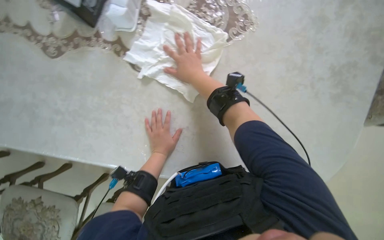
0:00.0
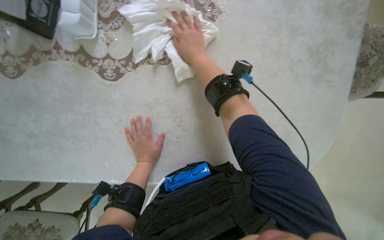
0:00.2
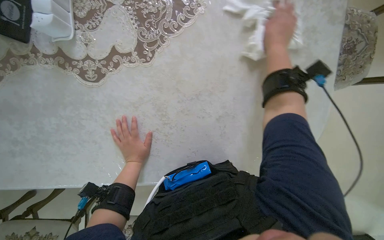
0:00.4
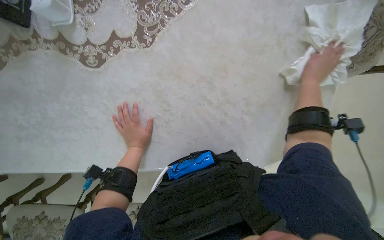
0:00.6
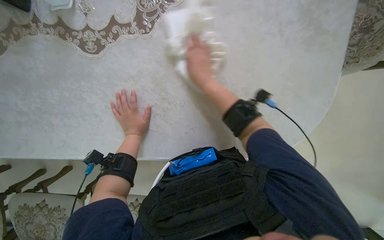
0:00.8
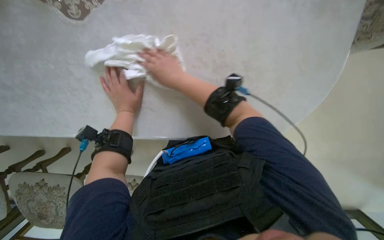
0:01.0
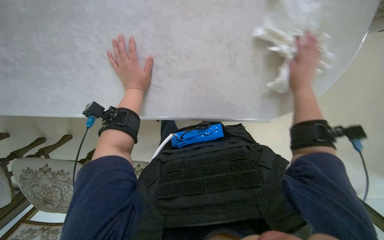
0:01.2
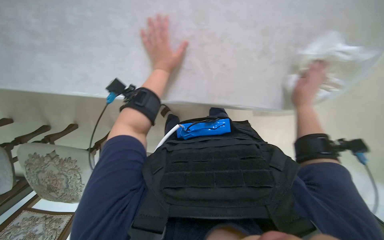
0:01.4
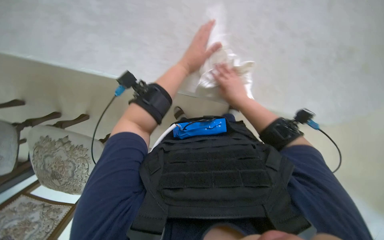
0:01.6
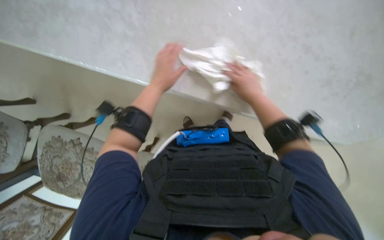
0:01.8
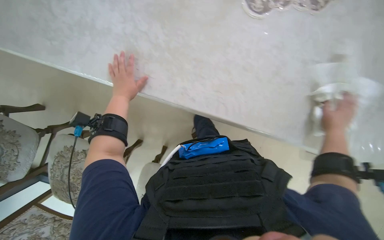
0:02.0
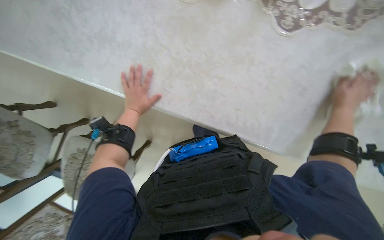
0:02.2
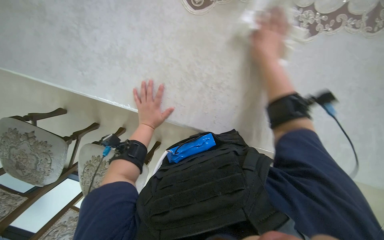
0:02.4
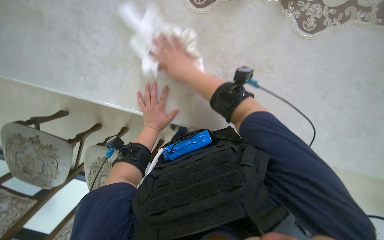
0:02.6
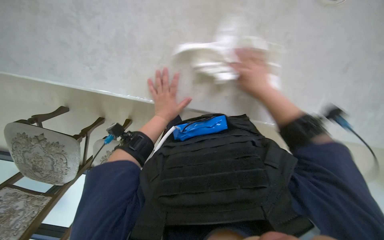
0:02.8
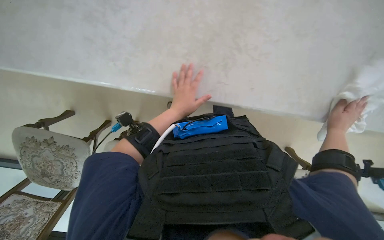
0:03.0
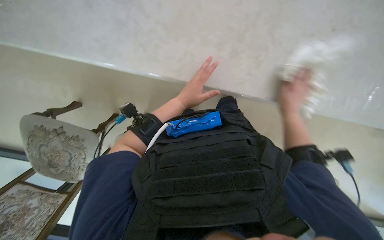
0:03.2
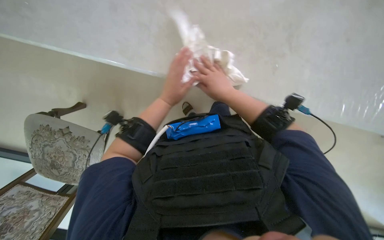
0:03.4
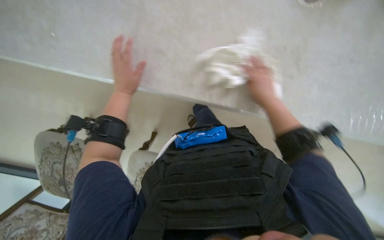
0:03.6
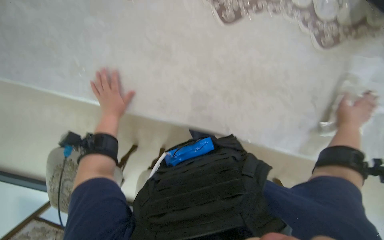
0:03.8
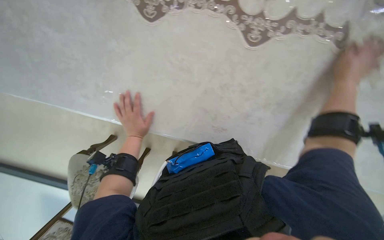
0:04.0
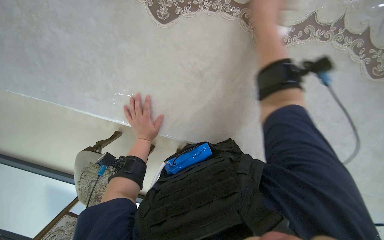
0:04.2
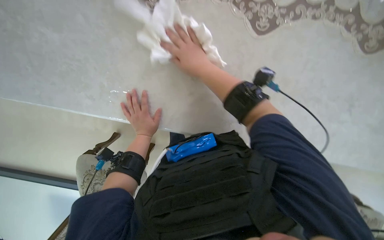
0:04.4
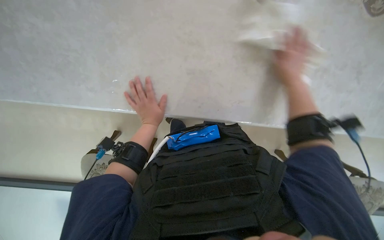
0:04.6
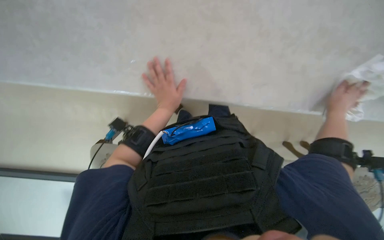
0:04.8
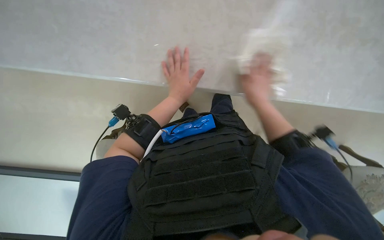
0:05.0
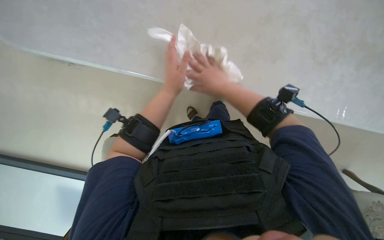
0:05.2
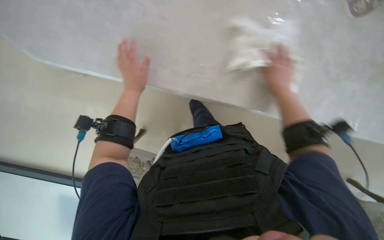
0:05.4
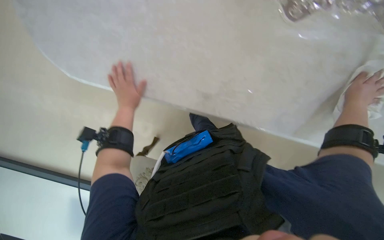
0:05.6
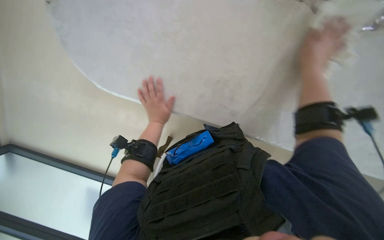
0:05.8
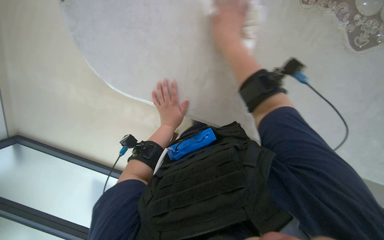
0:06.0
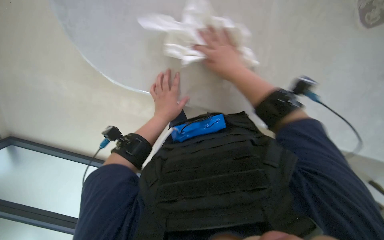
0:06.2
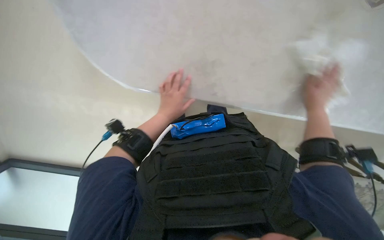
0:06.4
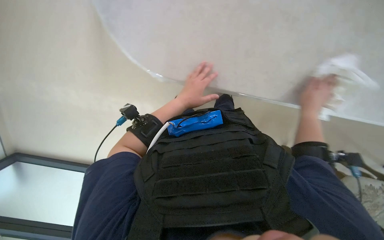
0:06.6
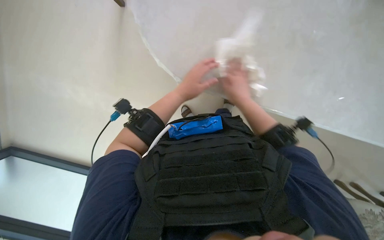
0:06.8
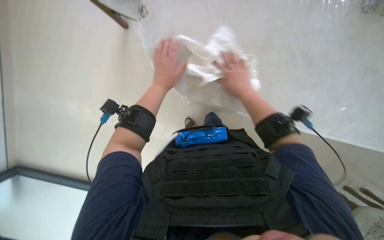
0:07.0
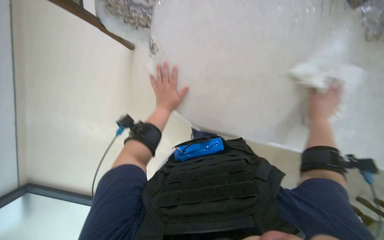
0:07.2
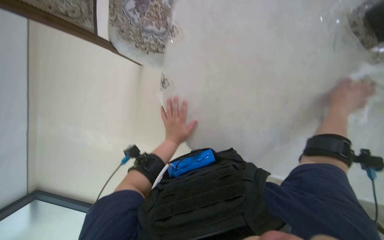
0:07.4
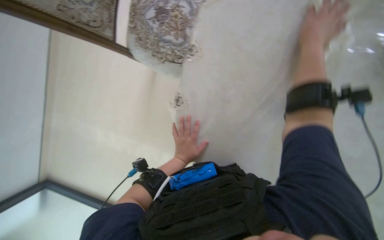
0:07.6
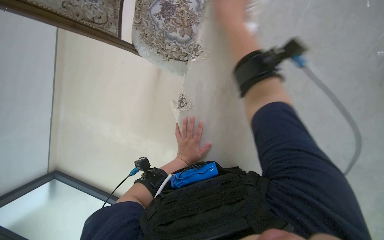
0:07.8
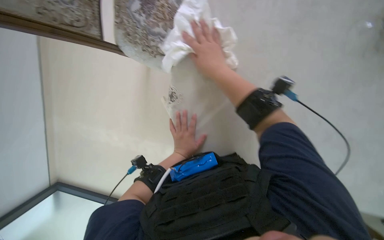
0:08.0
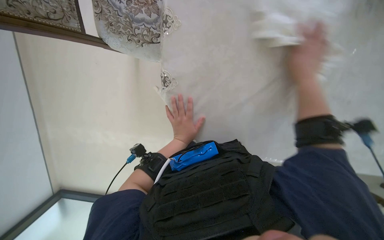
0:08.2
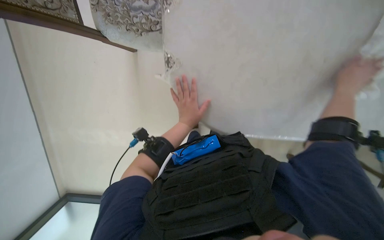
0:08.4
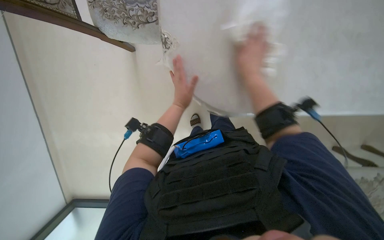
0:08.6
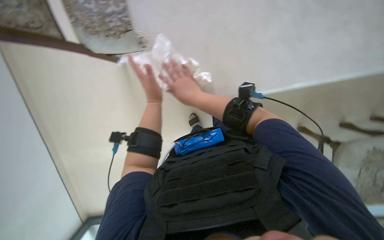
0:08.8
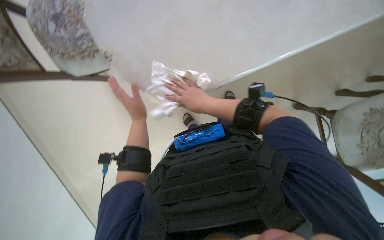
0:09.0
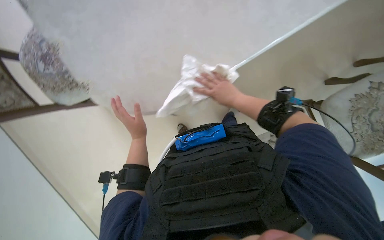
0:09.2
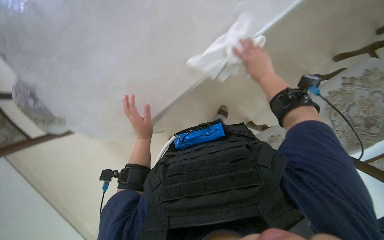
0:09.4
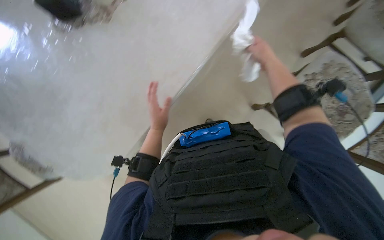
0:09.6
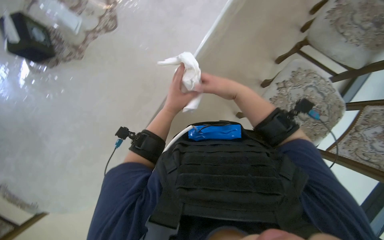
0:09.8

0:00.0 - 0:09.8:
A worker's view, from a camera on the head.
Job: wiping surfaces.
The whole recording: Wiping table and objects. The worker wrings out a white cloth and uses it to wipe the table surface and a tissue box.
0:00.0 - 0:01.4: The view tips downward by about 15 degrees. The left hand travels up the picture by approximately 10 cm.
0:01.4 - 0:02.8: The left hand goes about 10 cm down the picture. Meanwhile the right hand swings left and right, some 40 cm each way, with 3 reversals.
0:02.8 - 0:04.2: The left hand moves to the left, approximately 20 cm.
0:05.6 - 0:07.0: The right hand swings left and right, about 40 cm each way, with 2 reversals.
0:07.0 - 0:08.4: The right hand goes left and right, approximately 25 cm each way, reversing 2 times.
0:08.4 - 0:09.8: The left hand reaches roughly 5 cm to the left, then returns, while the right hand goes left and right, some 40 cm each way, reversing 2 times.

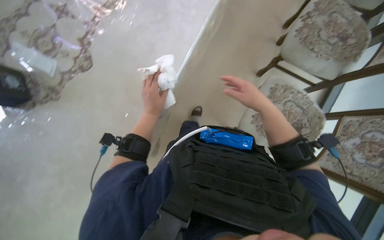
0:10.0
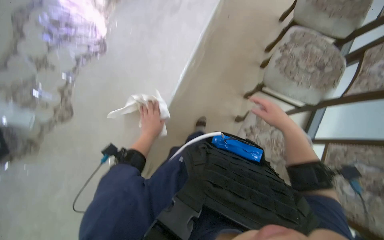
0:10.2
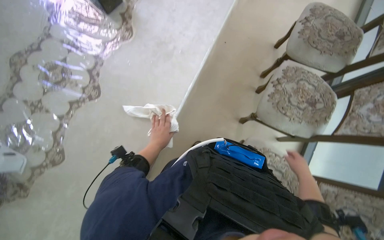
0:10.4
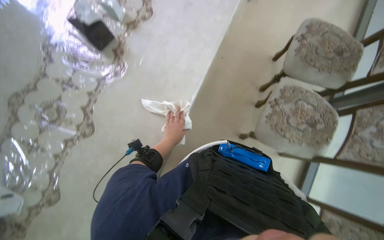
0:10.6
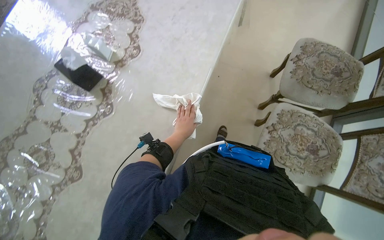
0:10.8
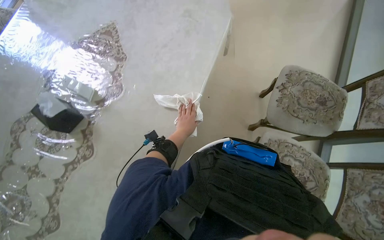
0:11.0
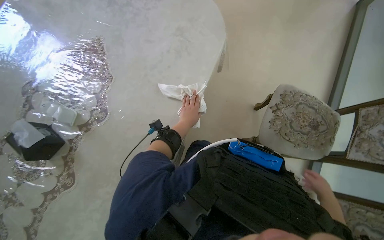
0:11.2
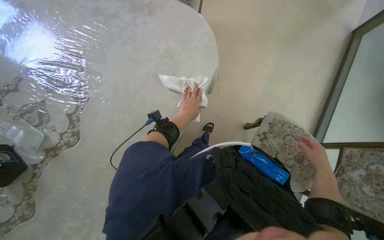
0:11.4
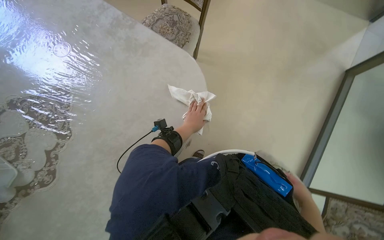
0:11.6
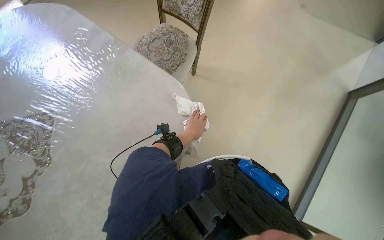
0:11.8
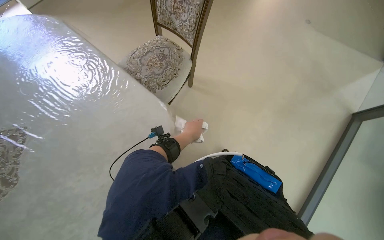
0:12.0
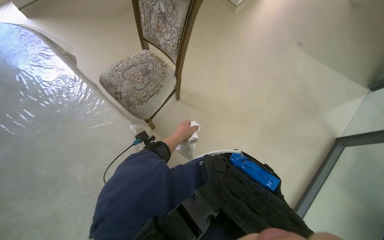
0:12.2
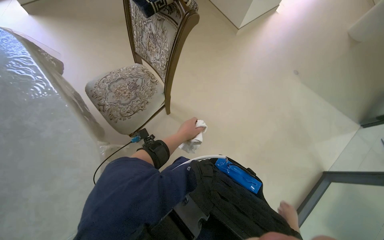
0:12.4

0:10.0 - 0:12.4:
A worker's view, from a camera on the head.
Job: wiping surfaces.
The whole recording: Wiping table and objects. The worker wrings out a white cloth and uses it to wipe the table surface and a tissue box.
0:10.0 - 0:11.2: The head travels approximately 1 m.
0:11.2 - 0:12.4: The camera travels roughly 1 m. The scene rotates clockwise by some 25 degrees.

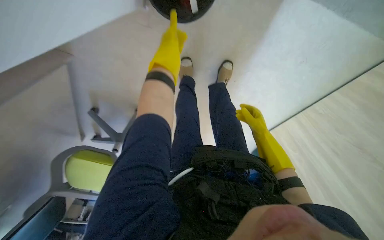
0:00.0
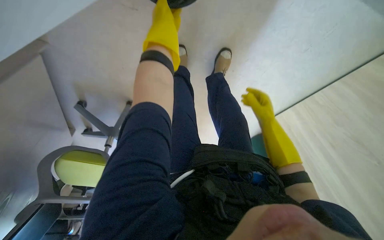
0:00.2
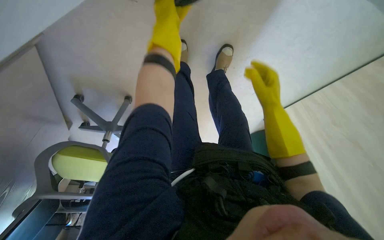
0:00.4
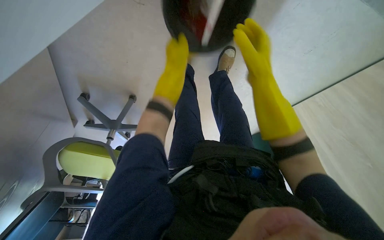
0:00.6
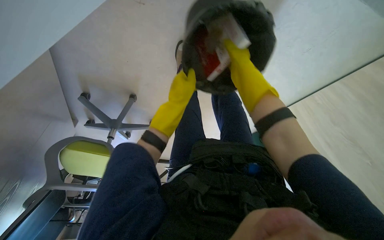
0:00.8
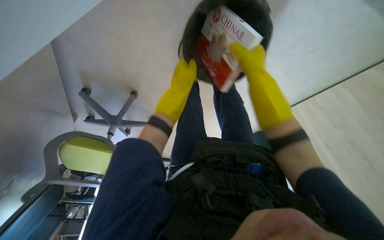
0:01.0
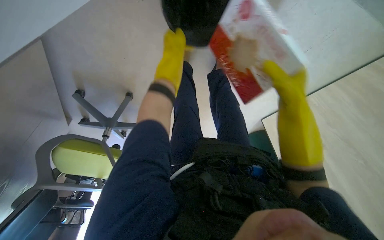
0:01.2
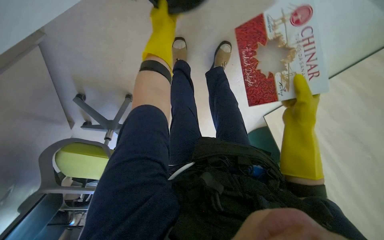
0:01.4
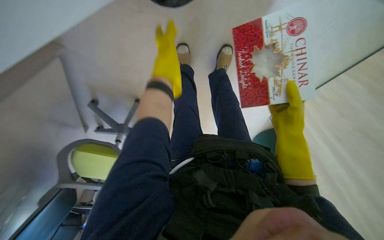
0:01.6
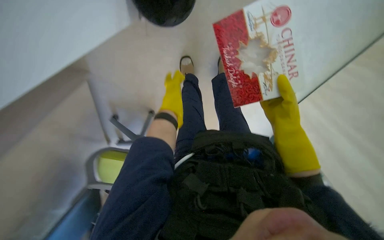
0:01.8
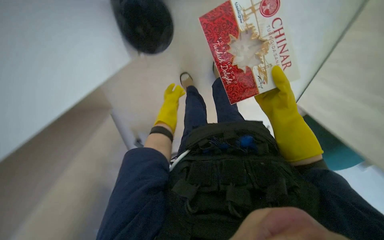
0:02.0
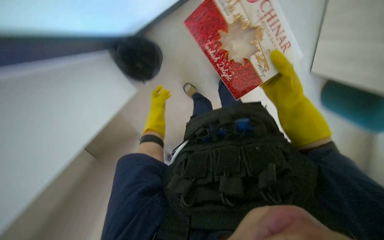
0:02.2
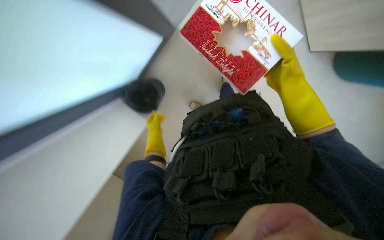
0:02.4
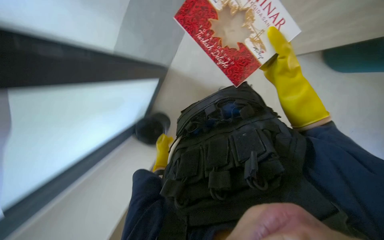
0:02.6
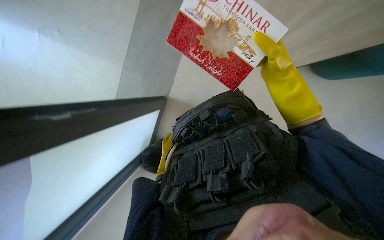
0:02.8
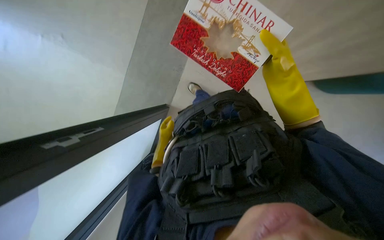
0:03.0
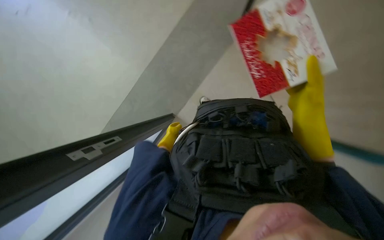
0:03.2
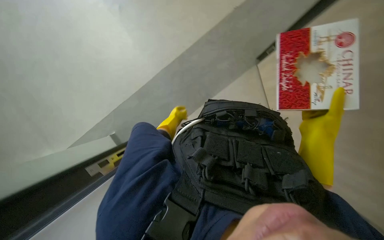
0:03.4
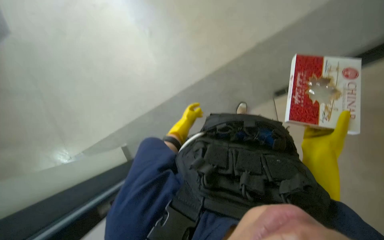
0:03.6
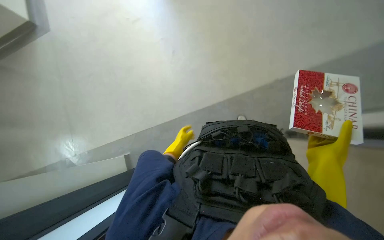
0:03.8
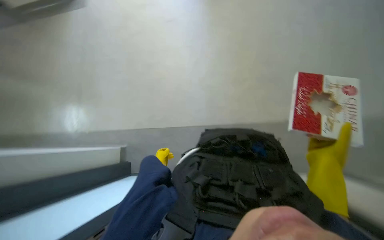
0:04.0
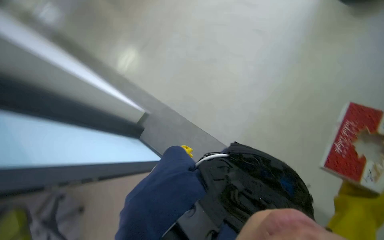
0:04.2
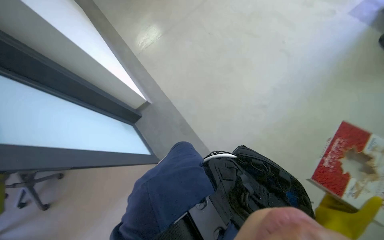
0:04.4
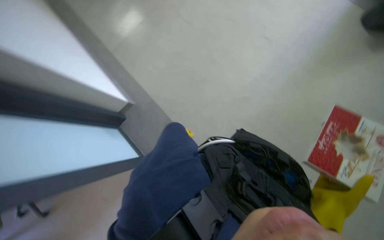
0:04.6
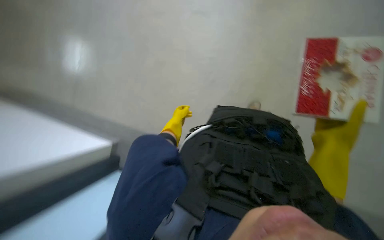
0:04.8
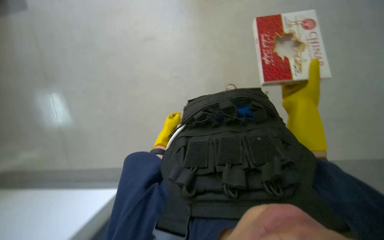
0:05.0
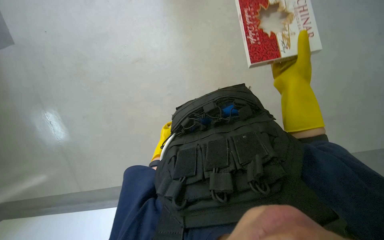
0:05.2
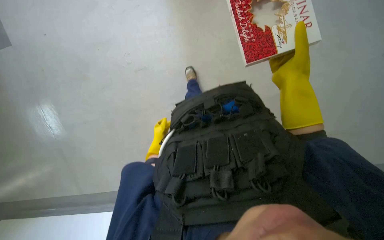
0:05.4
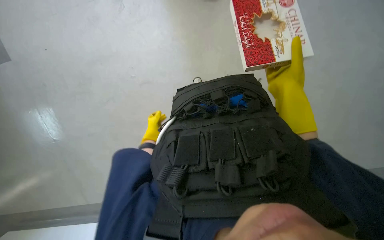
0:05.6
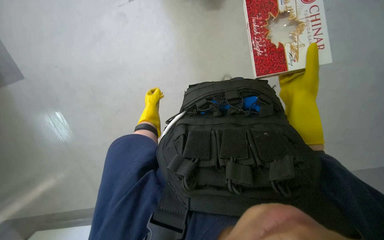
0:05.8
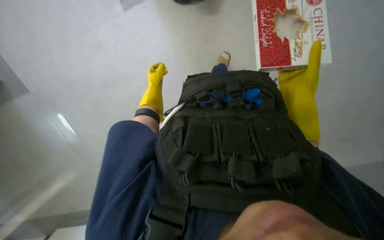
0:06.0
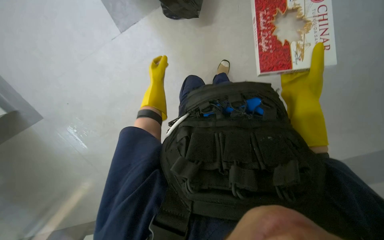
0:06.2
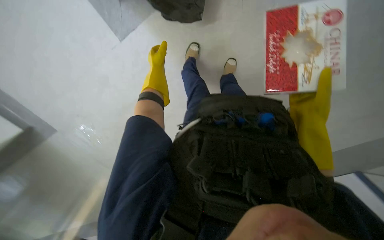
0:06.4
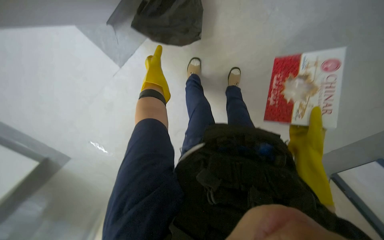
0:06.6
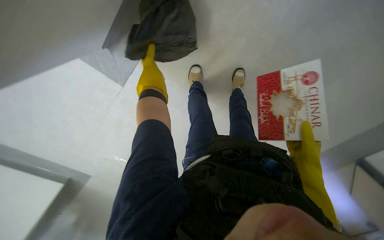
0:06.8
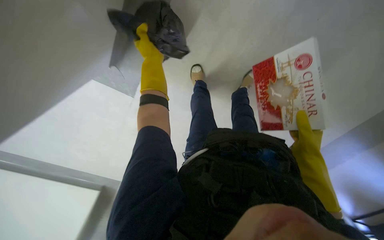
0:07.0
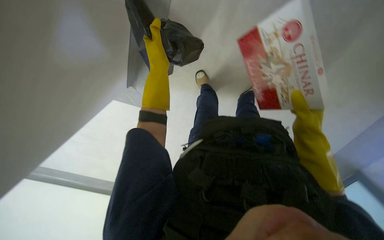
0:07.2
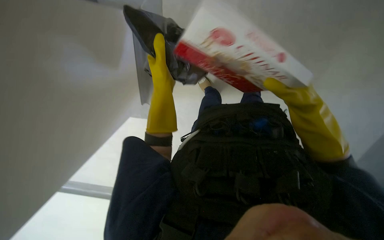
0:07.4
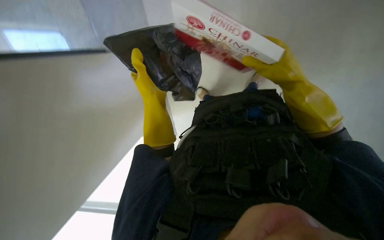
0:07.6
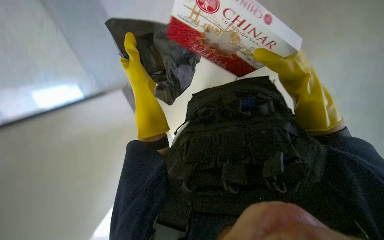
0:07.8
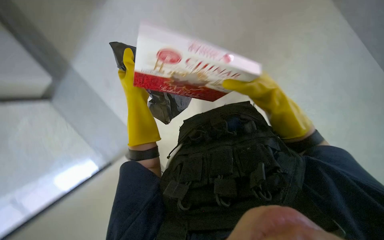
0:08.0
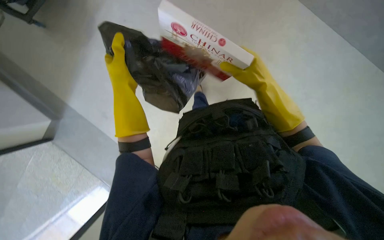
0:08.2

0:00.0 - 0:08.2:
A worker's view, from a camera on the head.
Job: managing trash.
The whole recording: Collecting trash into bin. The worker collects the trash into the bin.
0:00.0 - 0:01.6: The right hand moves nearer and farther over approximately 25 cm, changing direction 2 times.
0:01.6 - 0:03.2: The view swings about 30 degrees to the left. The view tilts roughly 20 degrees upward.
0:05.0 - 0:06.6: The left hand travels up the picture and nearer to the camera by about 25 cm; the right hand moves down the picture and to the right, approximately 15 cm.
0:06.6 - 0:08.2: The left hand travels nearer to the camera by roughly 20 cm. Meanwhile the right hand goes roughly 25 cm up the picture and to the left.
